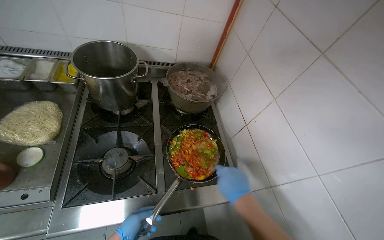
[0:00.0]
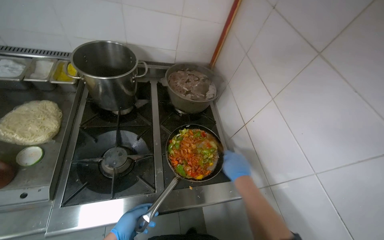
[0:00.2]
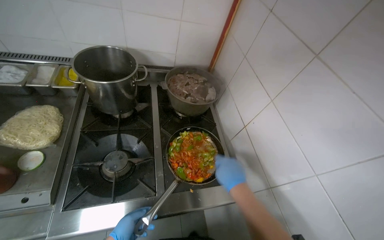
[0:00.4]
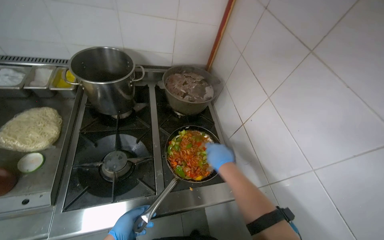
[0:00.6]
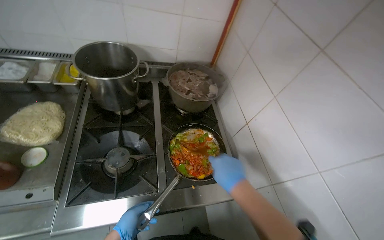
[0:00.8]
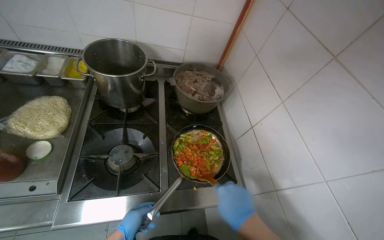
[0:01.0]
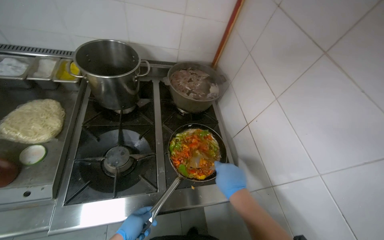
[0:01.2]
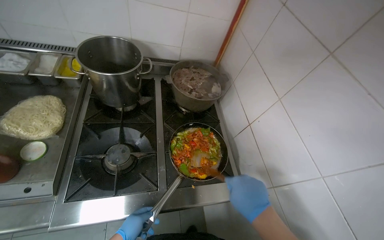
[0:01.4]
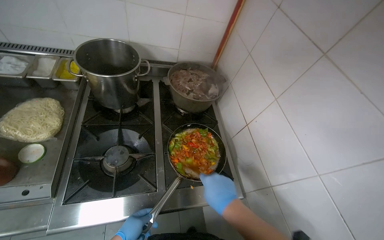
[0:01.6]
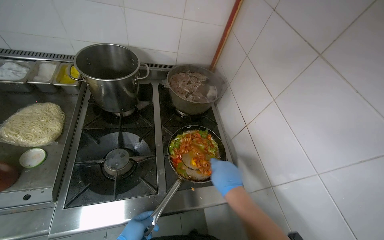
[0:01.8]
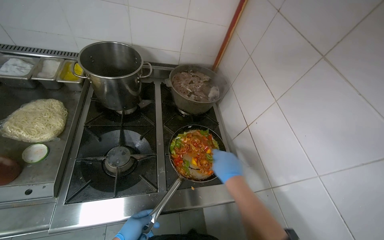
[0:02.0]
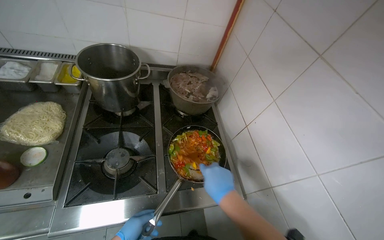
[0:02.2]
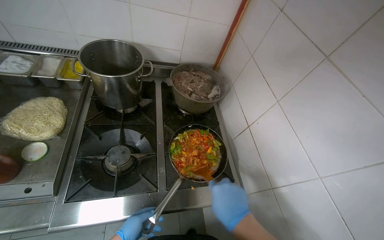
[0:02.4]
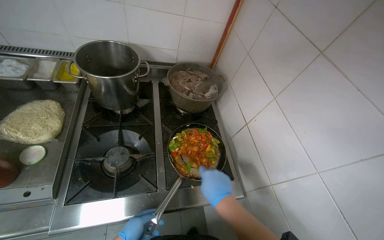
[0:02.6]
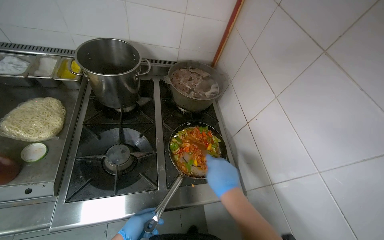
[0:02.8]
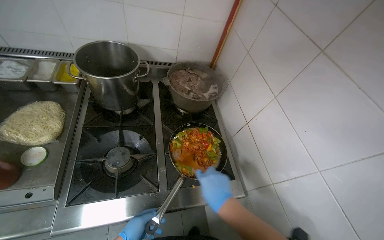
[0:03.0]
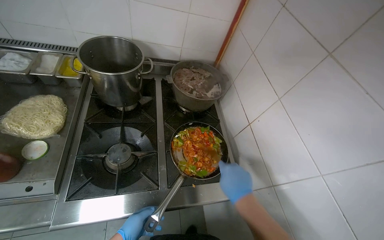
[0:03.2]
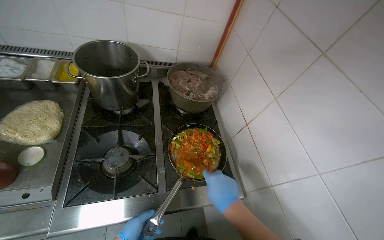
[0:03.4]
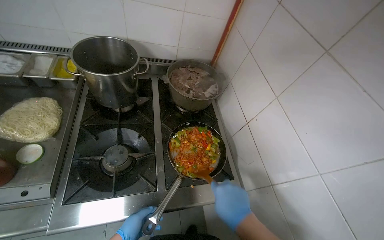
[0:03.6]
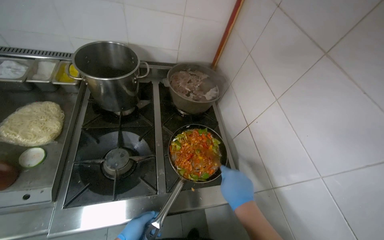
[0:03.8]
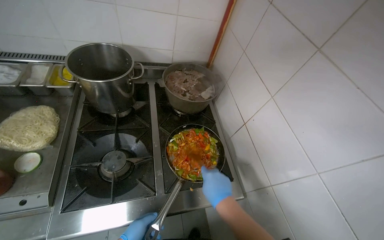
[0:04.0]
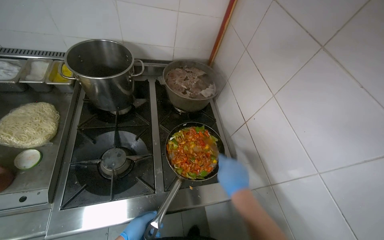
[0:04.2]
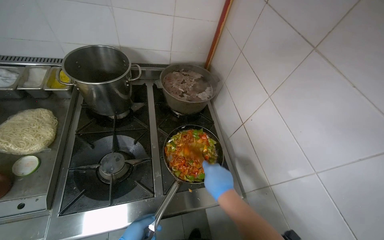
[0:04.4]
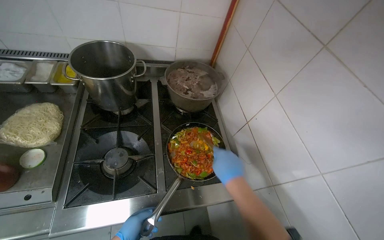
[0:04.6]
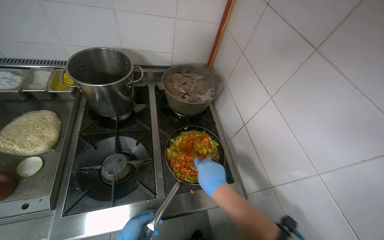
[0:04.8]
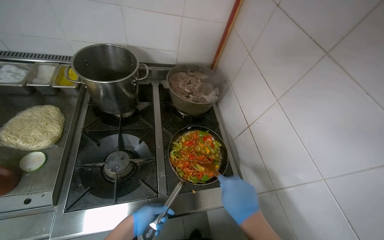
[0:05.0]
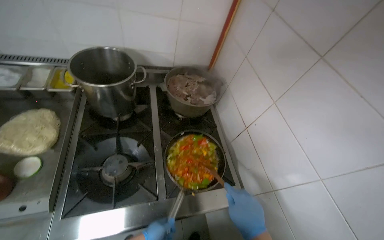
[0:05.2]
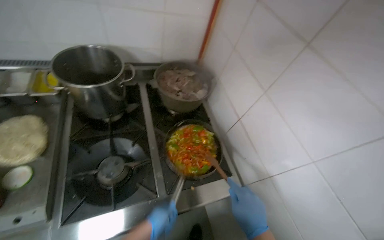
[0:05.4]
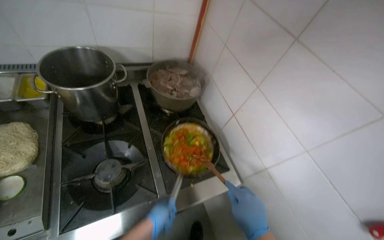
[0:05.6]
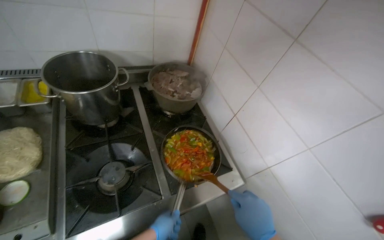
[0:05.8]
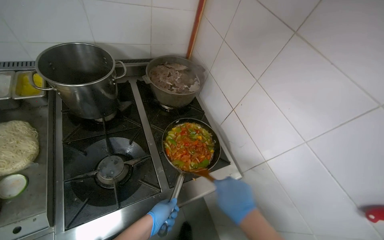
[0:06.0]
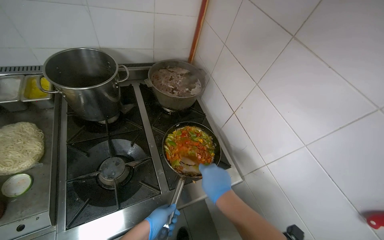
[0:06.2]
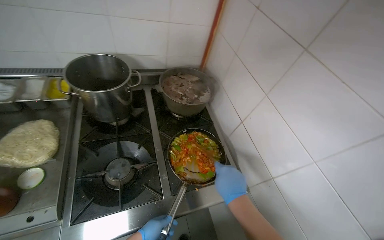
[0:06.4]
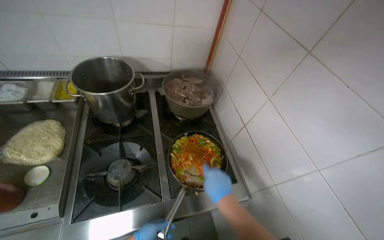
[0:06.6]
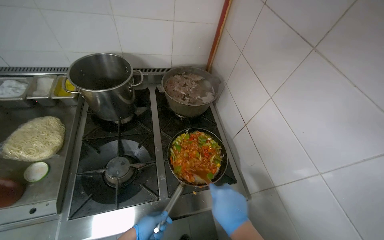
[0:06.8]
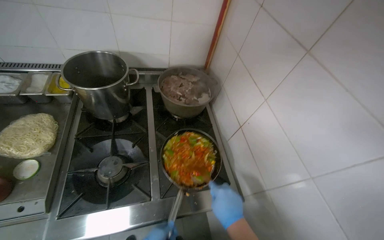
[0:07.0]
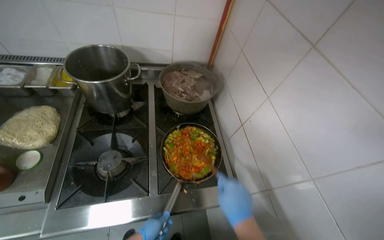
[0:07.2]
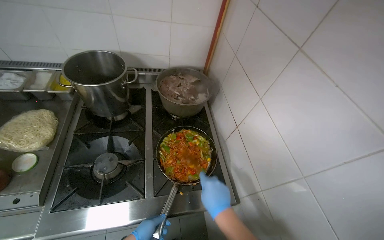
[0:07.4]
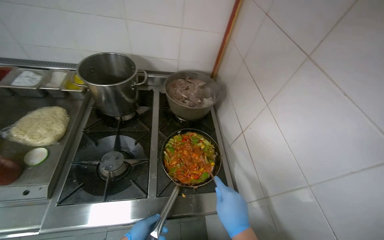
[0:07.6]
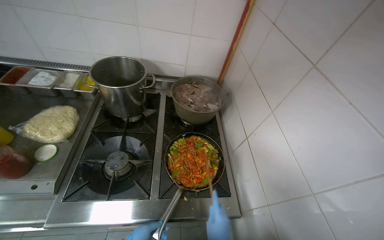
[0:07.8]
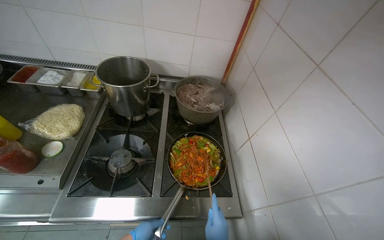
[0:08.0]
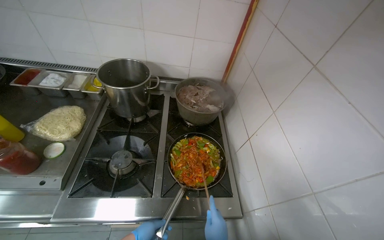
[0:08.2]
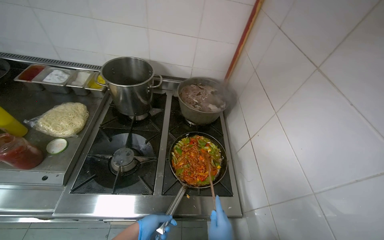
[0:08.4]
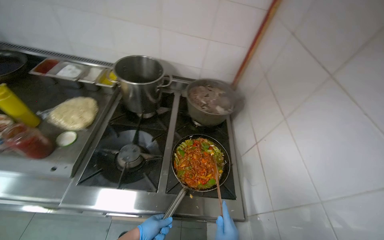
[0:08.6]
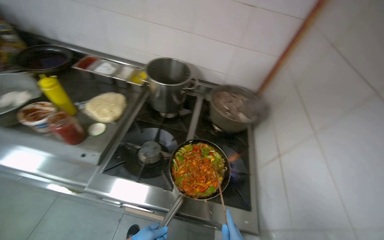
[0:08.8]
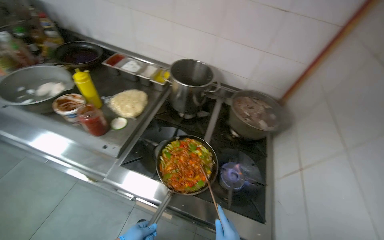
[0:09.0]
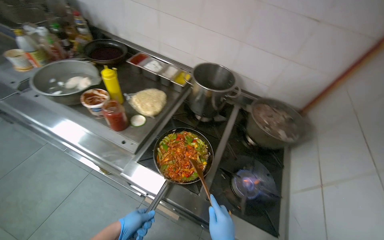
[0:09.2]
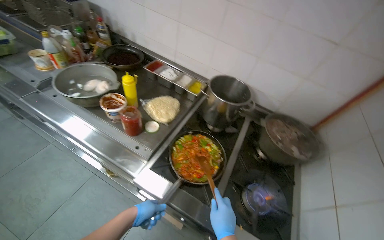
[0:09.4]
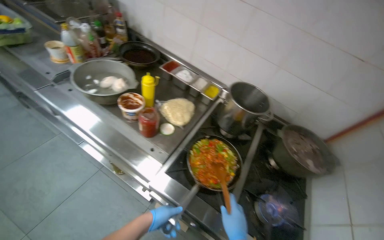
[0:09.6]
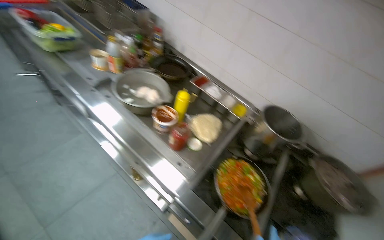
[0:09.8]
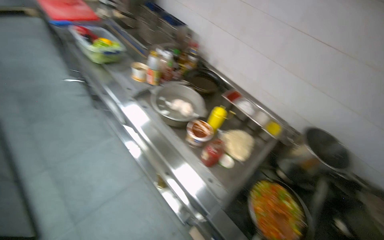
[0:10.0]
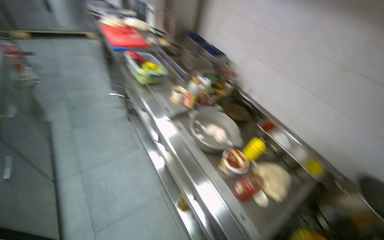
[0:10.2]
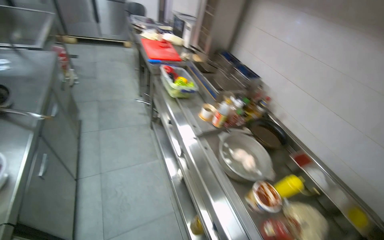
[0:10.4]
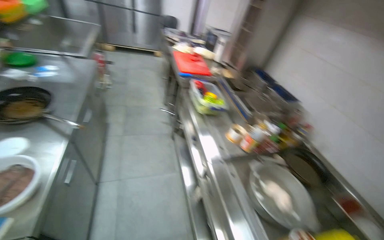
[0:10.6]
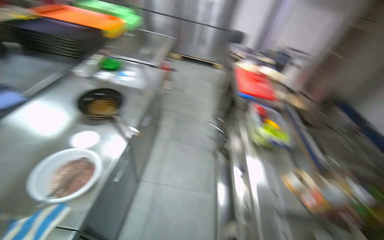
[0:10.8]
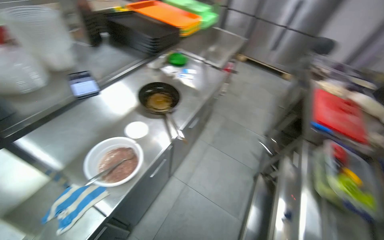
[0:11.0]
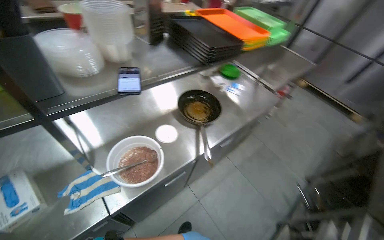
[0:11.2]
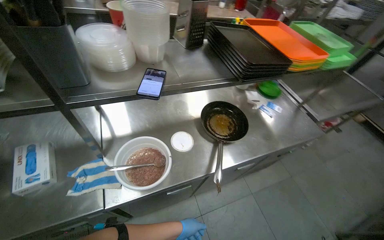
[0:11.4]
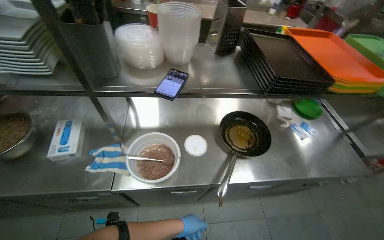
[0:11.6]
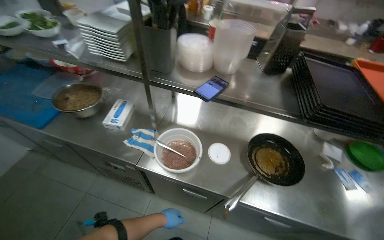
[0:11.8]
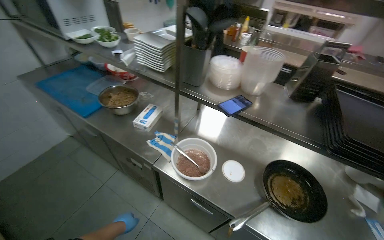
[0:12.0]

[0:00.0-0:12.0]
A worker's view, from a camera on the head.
Job: cooking food.
The whole recording: Stirring meat and vegetables in pan. The worker stirs the combined meat and vegetables in a pan on the stove, adding sauce.
0:01.6 to 0:03.0: The right hand goes nearer and farther, some 10 cm each way, reversing 2 times.
0:06.0 to 0:07.6: The head rotates some 15 degrees to the left.
0:07.6 to 0:09.0: The wearer's head swings approximately 25 degrees to the left.
0:09.0 to 0:10.4: The camera is carried roughly 70 cm. The head rotates roughly 45 degrees to the left. The wearer looks roughly 20 degrees further upward.
0:10.4 to 0:12.0: The camera travels about 70 cm. The wearer's head swings roughly 140 degrees to the left. The view tilts approximately 20 degrees upward.

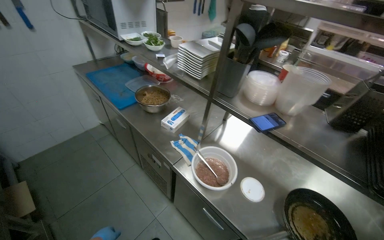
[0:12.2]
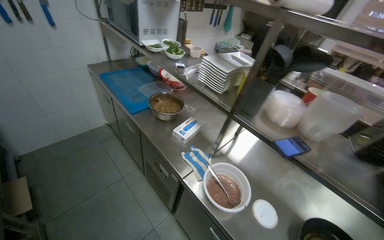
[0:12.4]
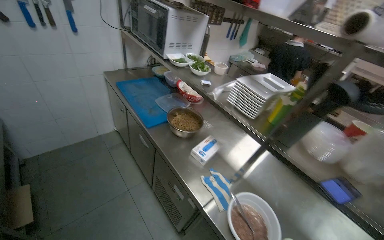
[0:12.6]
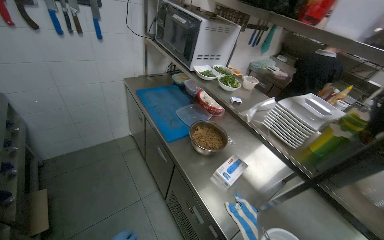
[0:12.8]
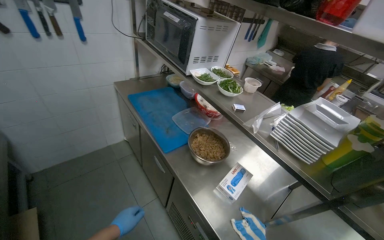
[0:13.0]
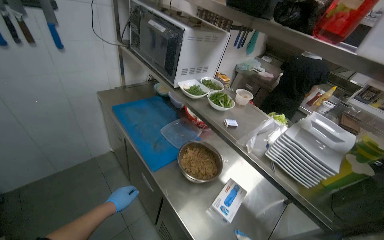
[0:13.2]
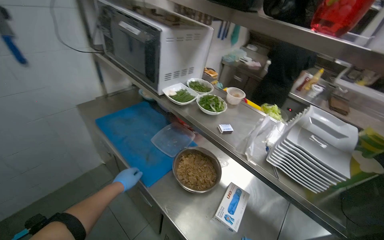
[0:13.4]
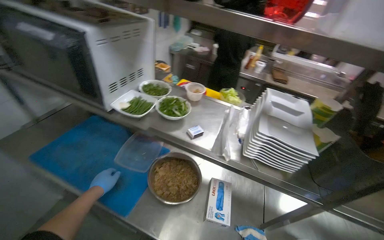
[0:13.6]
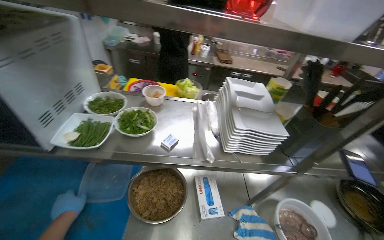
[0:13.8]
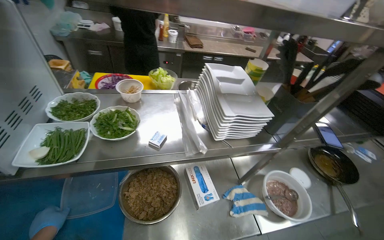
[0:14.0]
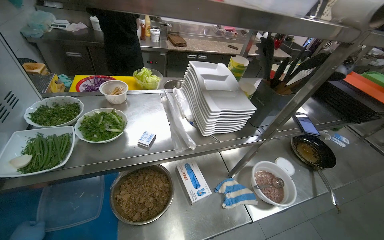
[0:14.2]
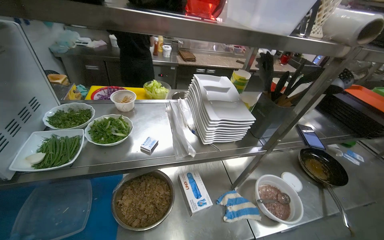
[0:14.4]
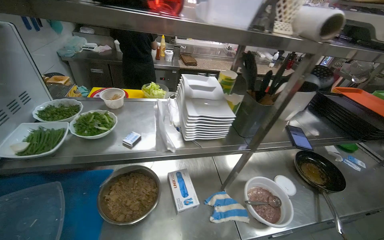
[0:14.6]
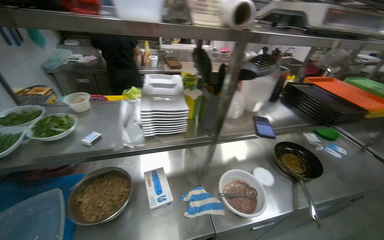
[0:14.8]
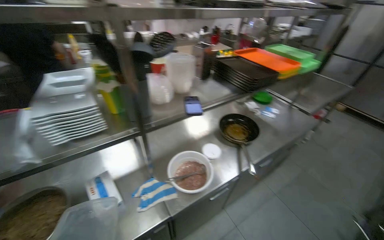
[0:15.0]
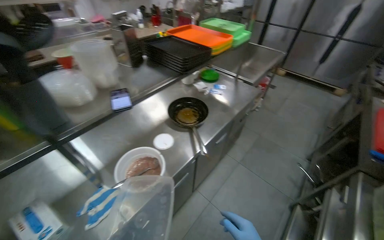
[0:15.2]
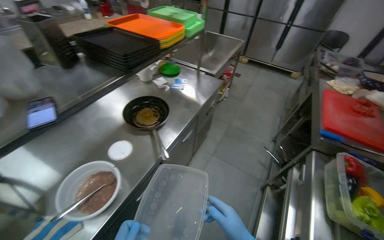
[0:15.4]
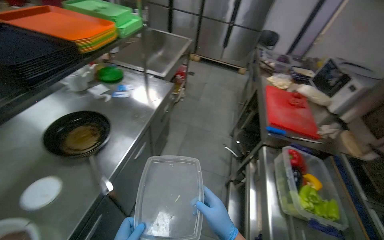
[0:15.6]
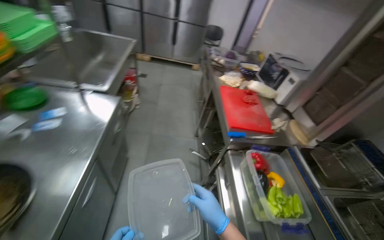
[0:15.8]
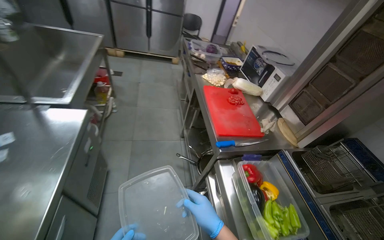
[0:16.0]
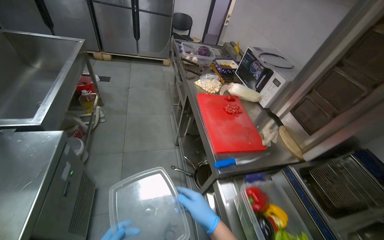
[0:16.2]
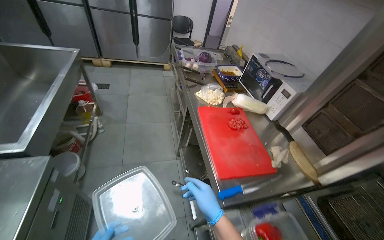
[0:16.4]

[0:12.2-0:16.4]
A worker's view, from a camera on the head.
Job: cooking food.
The whole recording: Stirring meat and vegetables in pan. The worker stirs the combined meat and vegetables in a pan on the stove, adding sauce.
0:12.2 to 0:13.6: The wearer moves roughly 70 cm. The head turns to the right by approximately 20 degrees.
0:13.6 to 0:15.0: The head rotates some 55 degrees to the right.
0:15.0 to 0:16.4: The camera is carried approximately 1 m. The head turns to the right by some 70 degrees. The wearer looks some 15 degrees further downward.

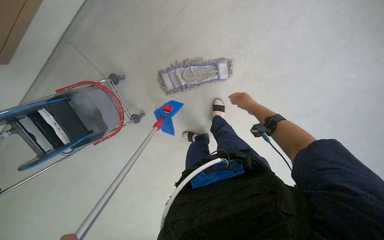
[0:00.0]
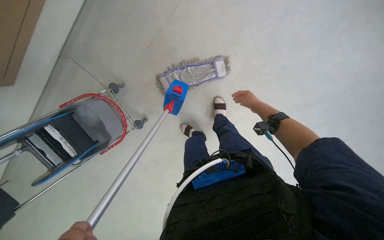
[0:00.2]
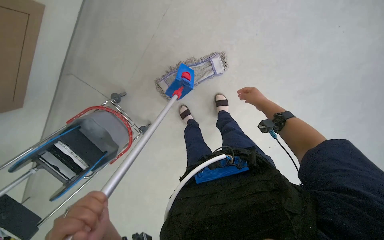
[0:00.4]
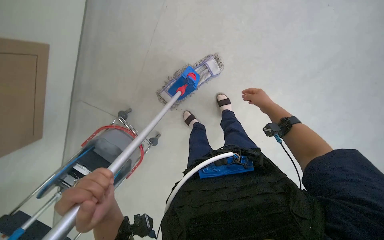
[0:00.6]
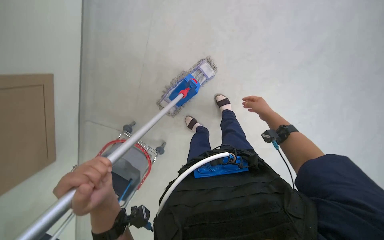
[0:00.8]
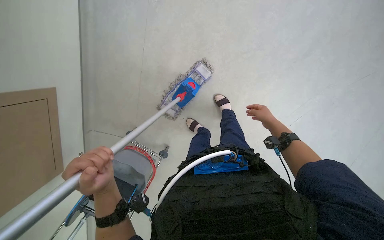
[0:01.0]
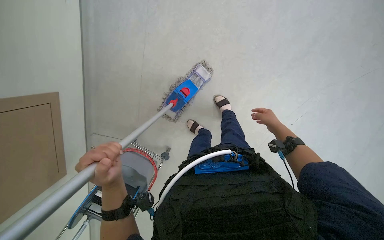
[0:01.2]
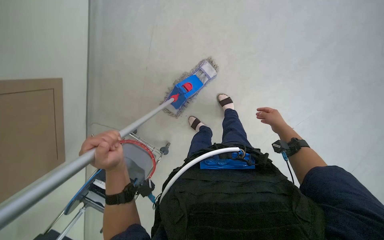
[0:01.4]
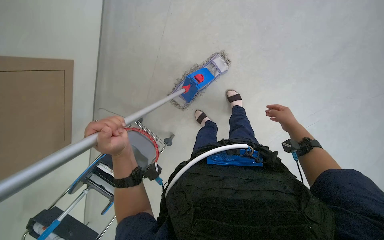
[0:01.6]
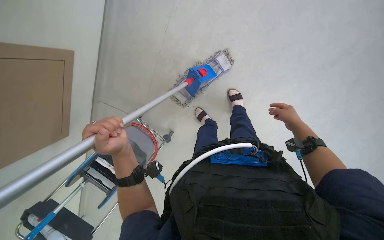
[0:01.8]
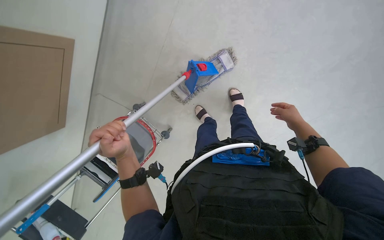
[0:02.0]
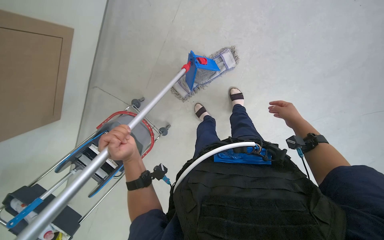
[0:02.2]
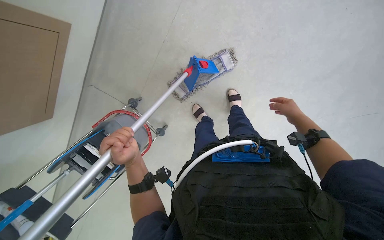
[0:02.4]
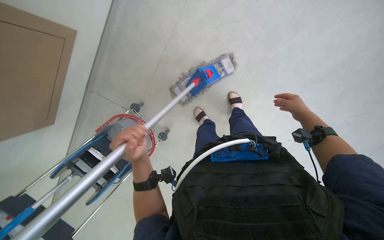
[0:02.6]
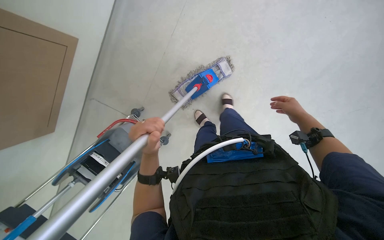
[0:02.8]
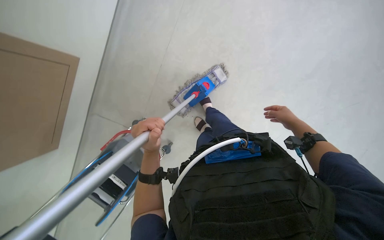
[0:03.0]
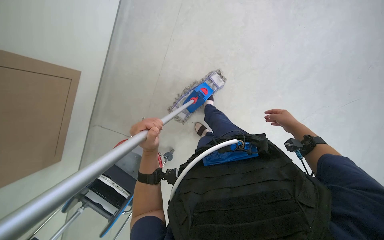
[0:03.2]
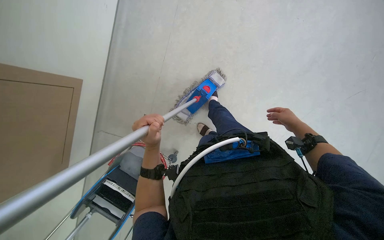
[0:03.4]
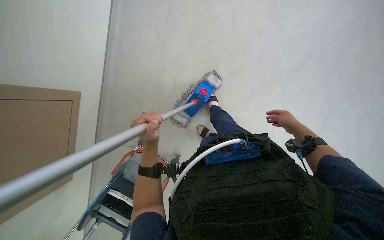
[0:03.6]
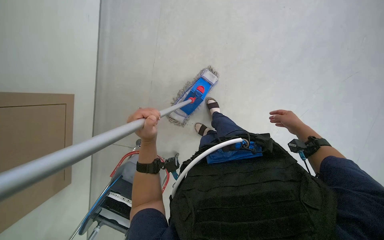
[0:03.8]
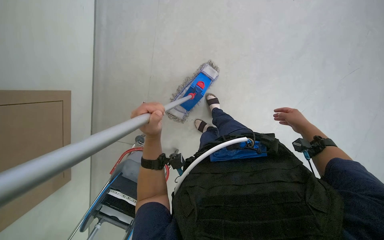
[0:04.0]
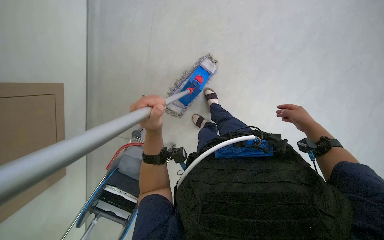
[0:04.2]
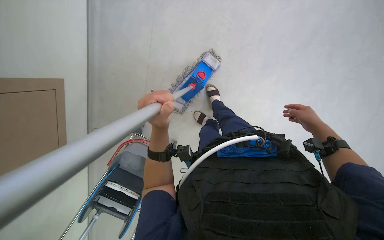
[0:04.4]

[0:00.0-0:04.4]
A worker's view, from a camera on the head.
Job: mopping floor.
The whole recording: Mopping floor with flat mop. The worker mops the floor using a flat mop.
0:00.0 to 0:01.4: Everything in view rotates approximately 30 degrees counterclockwise.
0:01.4 to 0:03.0: The right hand shifts some 10 cm nearer to the camera.
0:03.0 to 0:04.4: The right hand travels to the right by approximately 10 cm.
